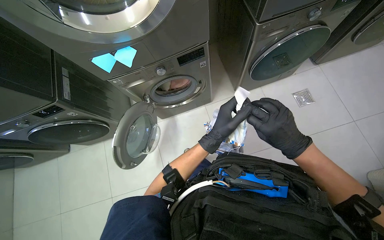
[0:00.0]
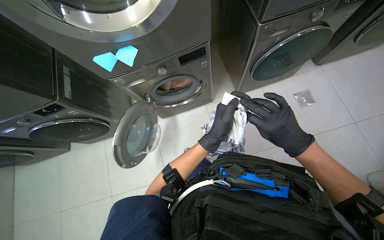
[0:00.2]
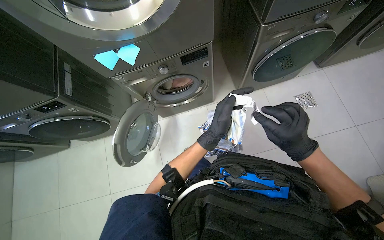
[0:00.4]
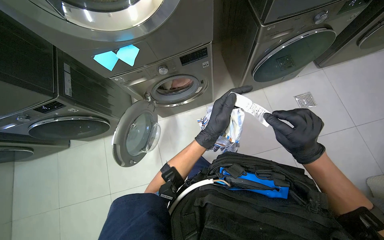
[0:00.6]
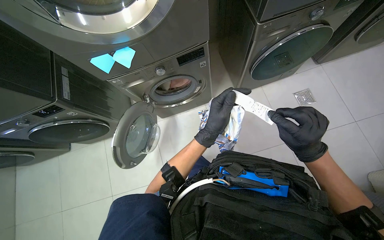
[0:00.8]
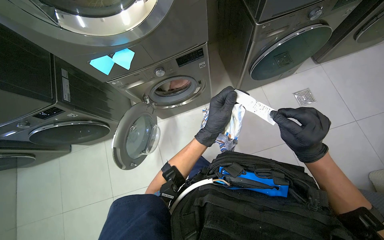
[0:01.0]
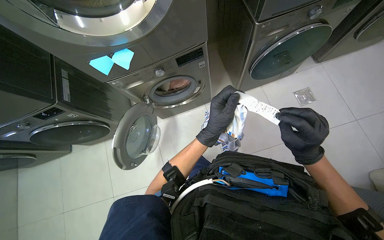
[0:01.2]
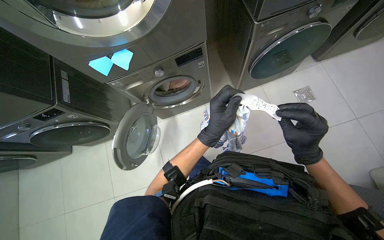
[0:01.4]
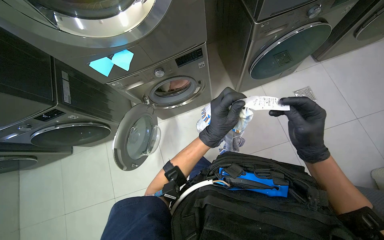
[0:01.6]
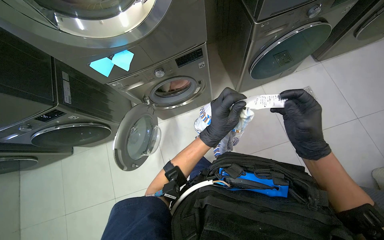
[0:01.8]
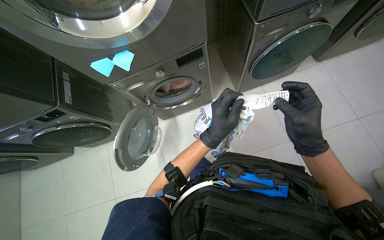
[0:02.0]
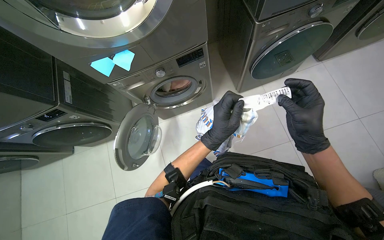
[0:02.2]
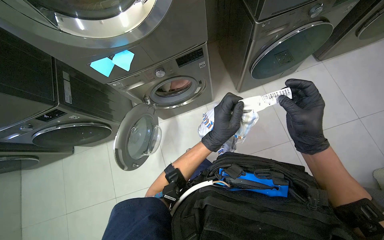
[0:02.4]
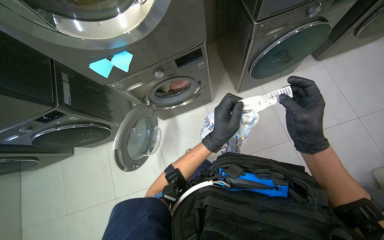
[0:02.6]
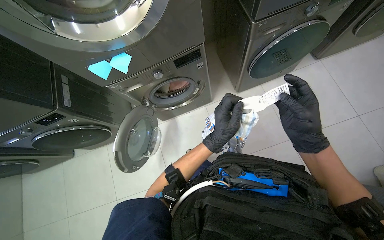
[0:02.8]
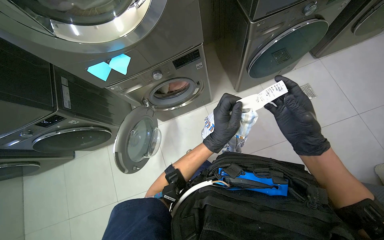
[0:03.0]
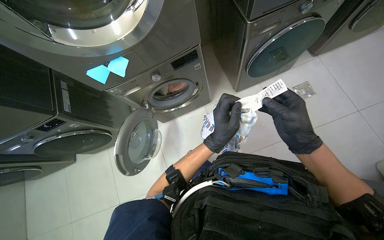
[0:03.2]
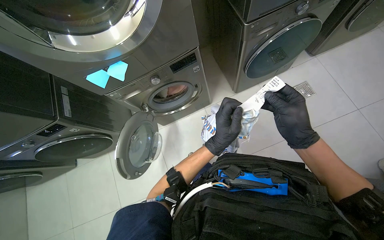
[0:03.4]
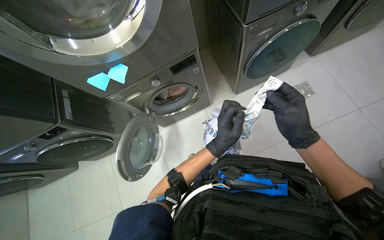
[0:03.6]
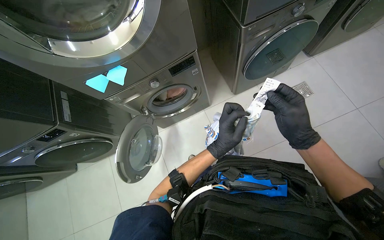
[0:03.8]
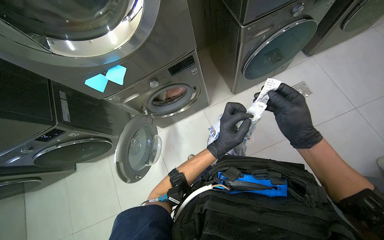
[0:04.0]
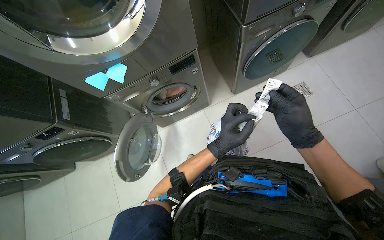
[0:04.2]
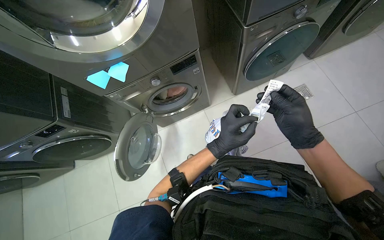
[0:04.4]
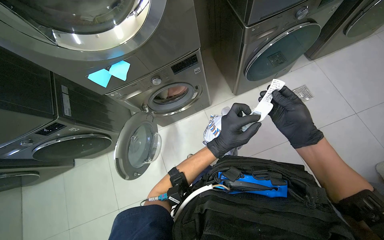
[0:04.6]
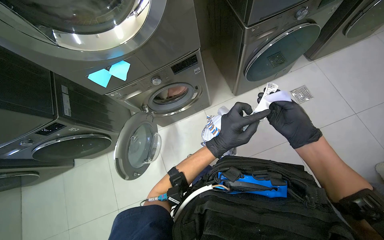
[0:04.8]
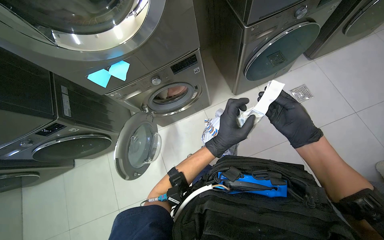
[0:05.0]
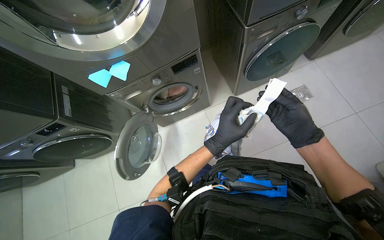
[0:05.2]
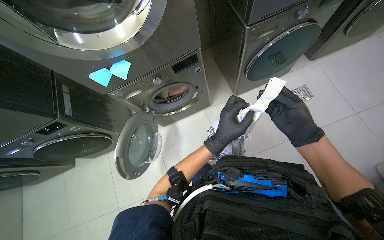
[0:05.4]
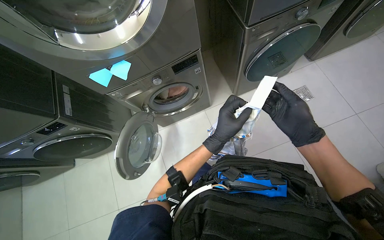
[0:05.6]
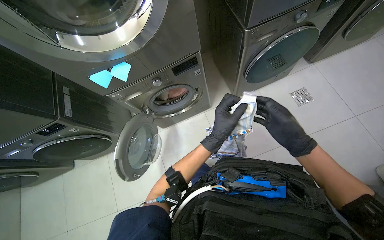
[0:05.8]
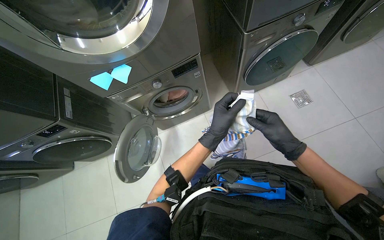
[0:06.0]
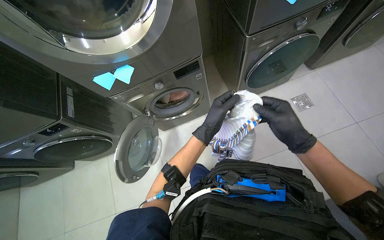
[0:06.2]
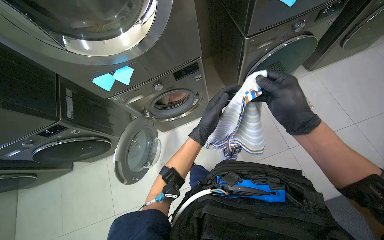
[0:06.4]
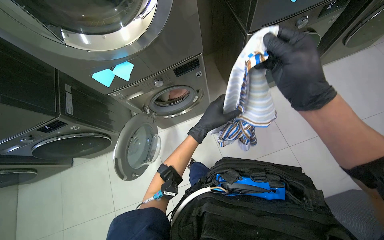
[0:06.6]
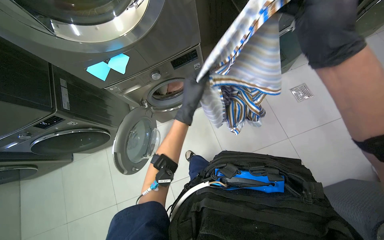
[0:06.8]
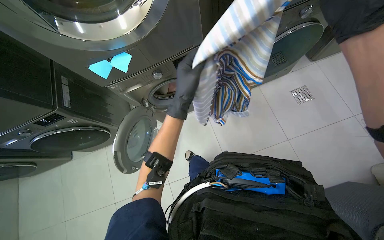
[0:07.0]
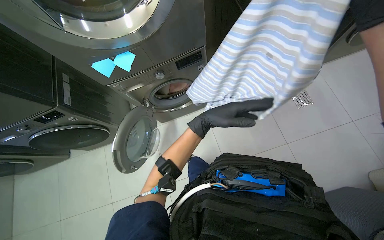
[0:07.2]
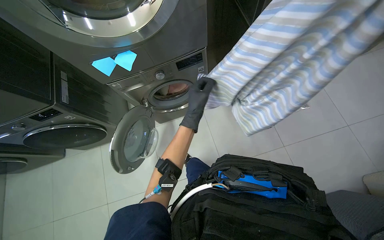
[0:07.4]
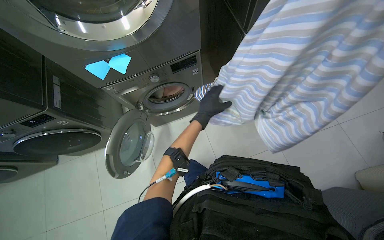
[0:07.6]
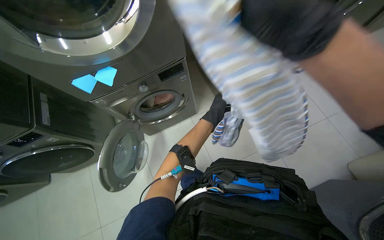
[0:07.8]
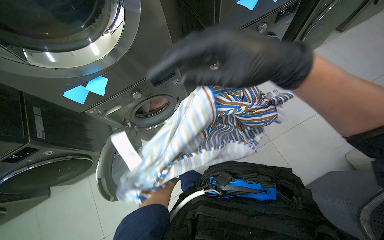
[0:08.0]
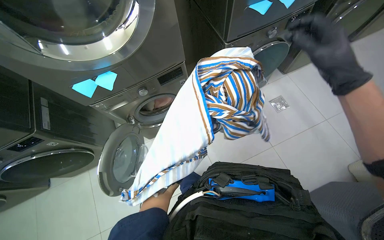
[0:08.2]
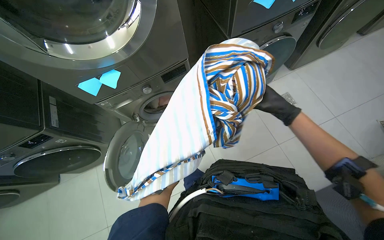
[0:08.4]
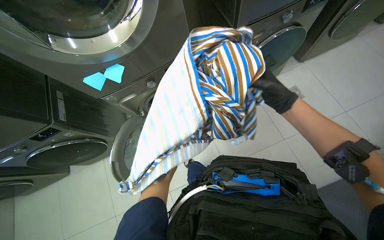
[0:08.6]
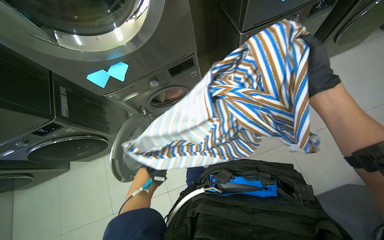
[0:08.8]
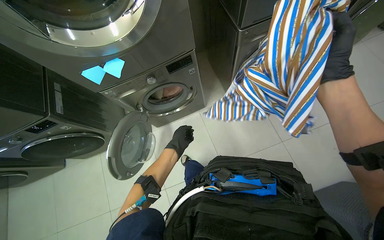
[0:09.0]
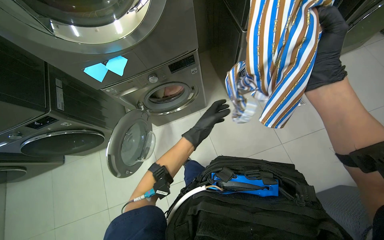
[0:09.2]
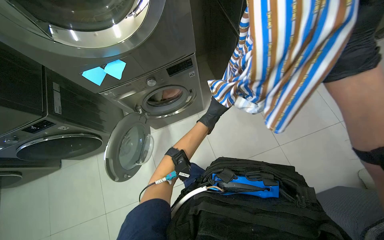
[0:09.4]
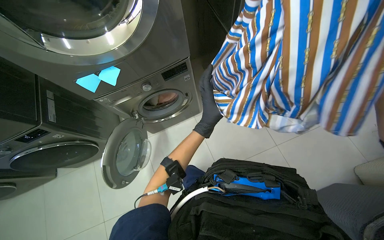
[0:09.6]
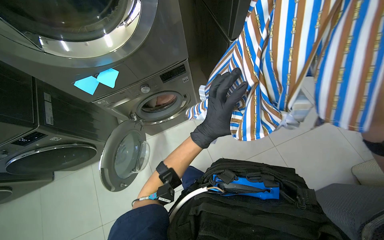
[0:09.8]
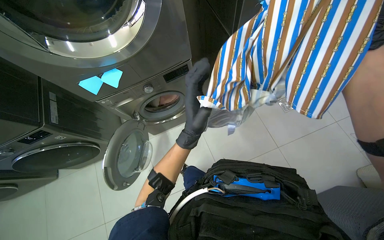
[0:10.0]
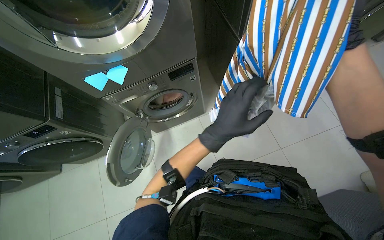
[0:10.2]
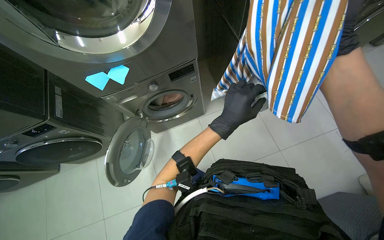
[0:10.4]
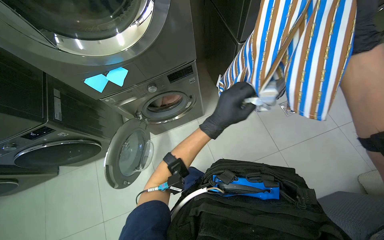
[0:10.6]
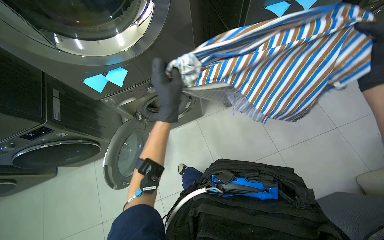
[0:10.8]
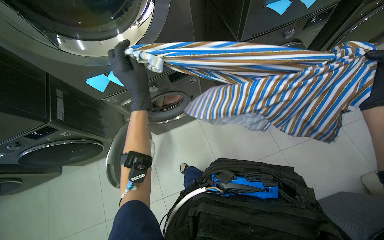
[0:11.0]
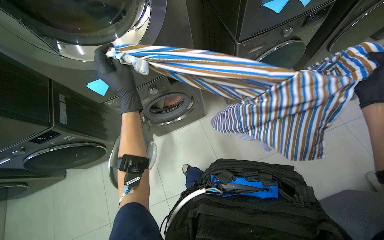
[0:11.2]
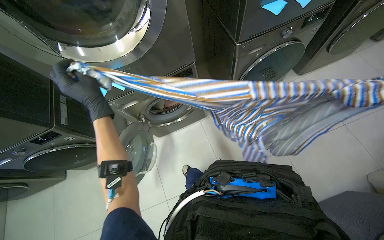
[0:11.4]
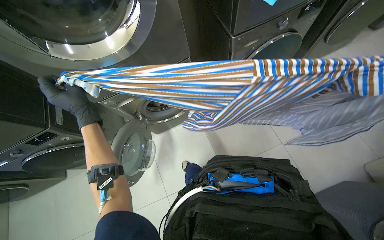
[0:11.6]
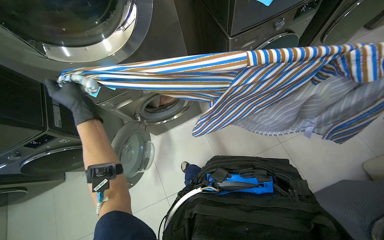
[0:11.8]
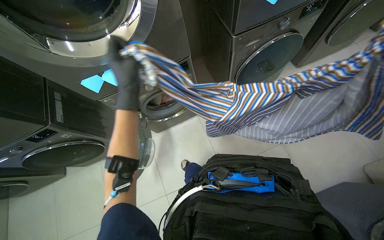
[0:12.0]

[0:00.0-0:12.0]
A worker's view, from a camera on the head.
Job: managing laundry.
The whole recording: Loading and preparing clothes for washing. The worker loads clothes into the washing machine, then inspects and folds a shirt.
0:00.0 to 0:04.4: The hands stay close to where they were, moving slightly.
0:04.4 to 0:06.0: The right hand travels farther from the camera by roughly 10 cm.

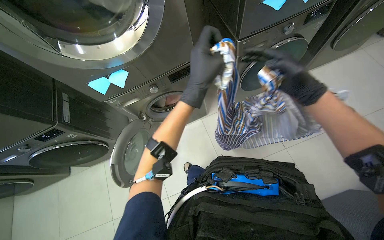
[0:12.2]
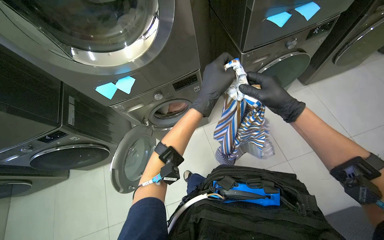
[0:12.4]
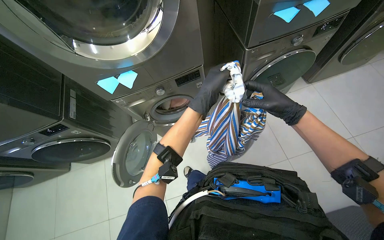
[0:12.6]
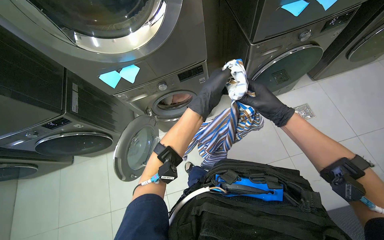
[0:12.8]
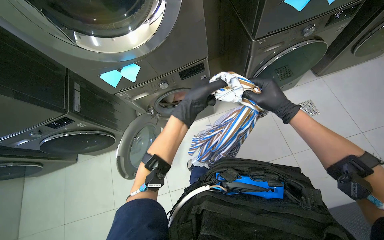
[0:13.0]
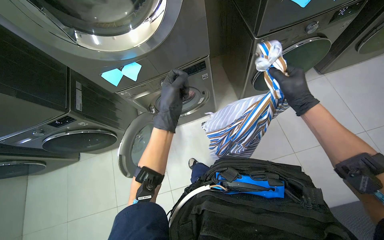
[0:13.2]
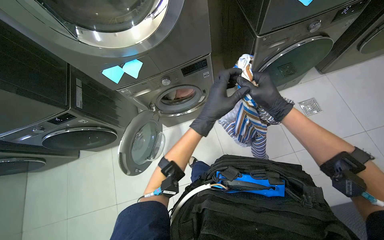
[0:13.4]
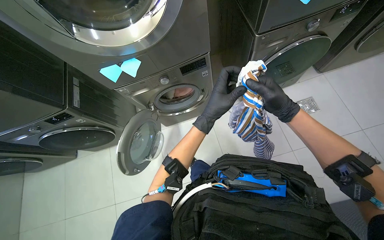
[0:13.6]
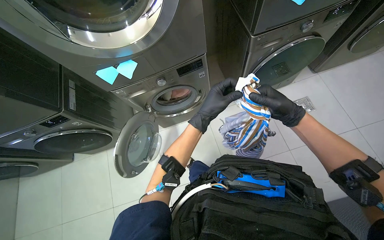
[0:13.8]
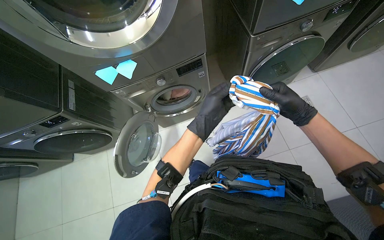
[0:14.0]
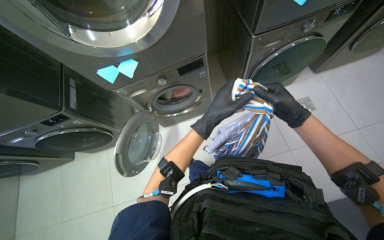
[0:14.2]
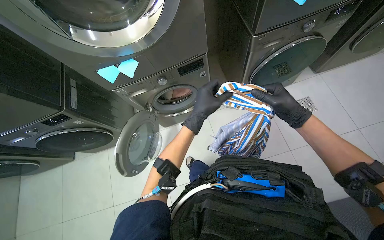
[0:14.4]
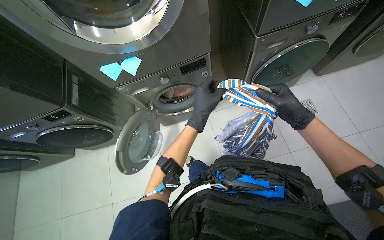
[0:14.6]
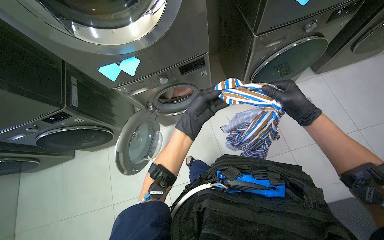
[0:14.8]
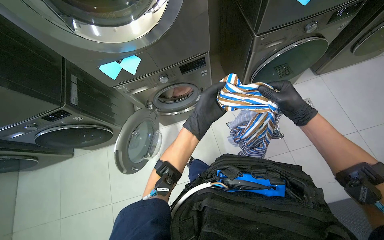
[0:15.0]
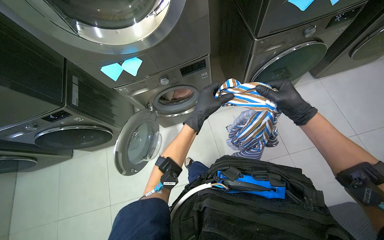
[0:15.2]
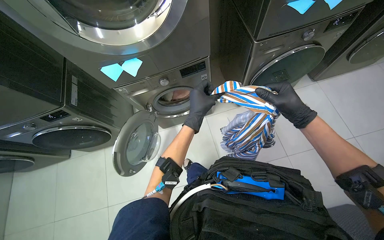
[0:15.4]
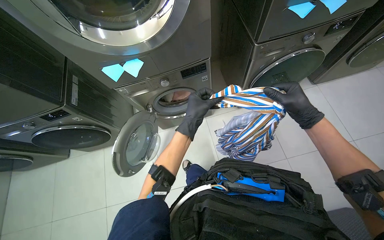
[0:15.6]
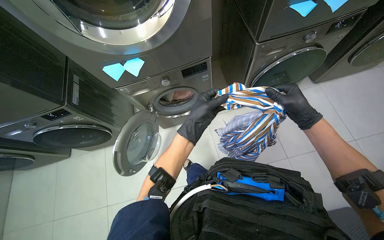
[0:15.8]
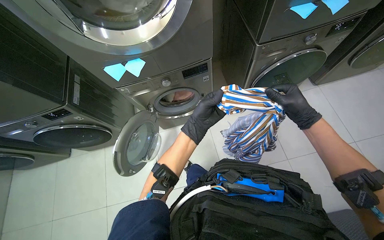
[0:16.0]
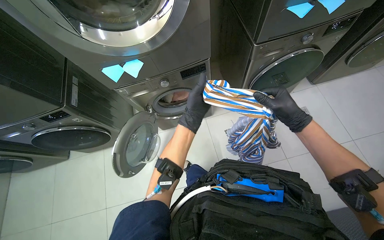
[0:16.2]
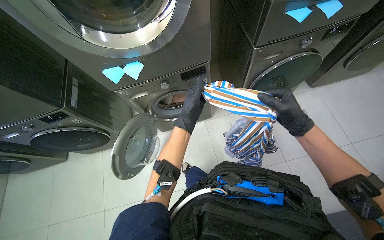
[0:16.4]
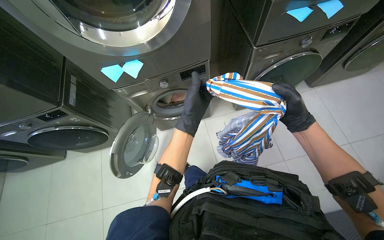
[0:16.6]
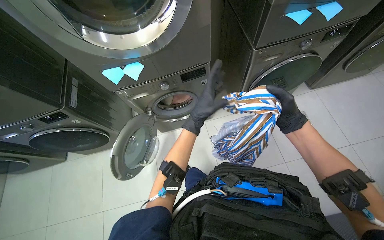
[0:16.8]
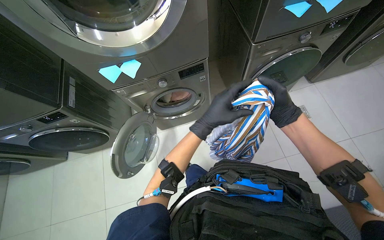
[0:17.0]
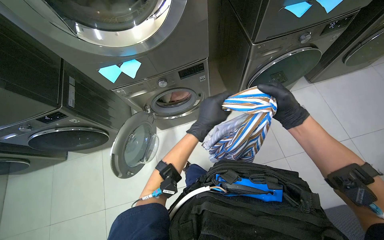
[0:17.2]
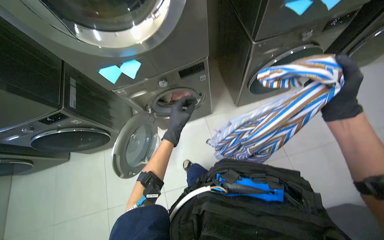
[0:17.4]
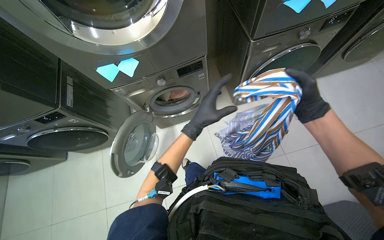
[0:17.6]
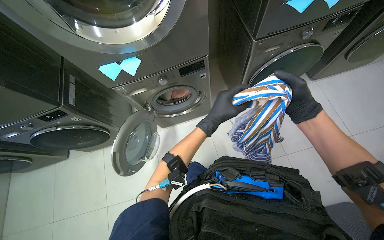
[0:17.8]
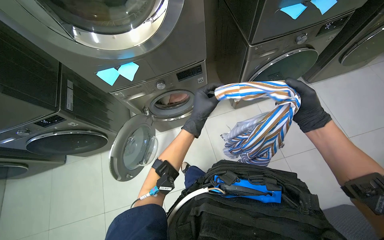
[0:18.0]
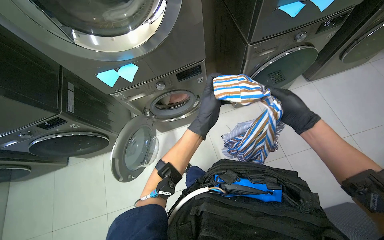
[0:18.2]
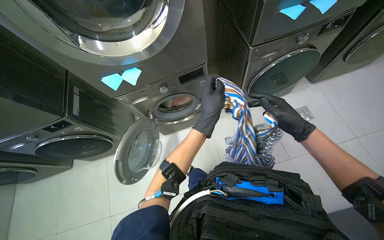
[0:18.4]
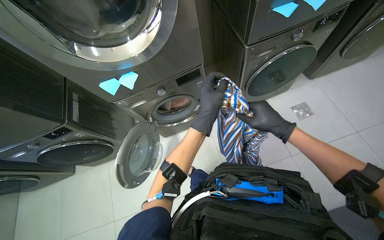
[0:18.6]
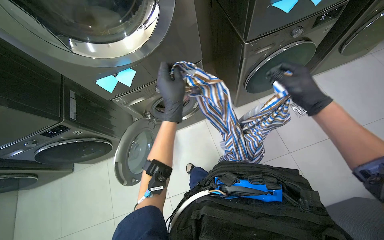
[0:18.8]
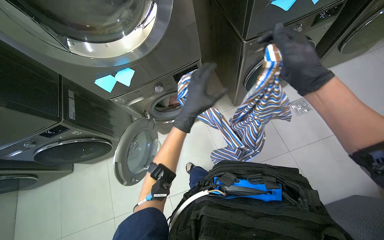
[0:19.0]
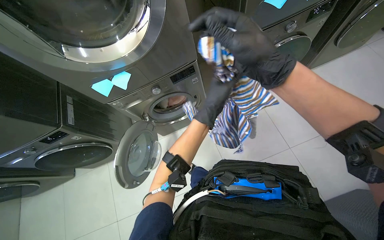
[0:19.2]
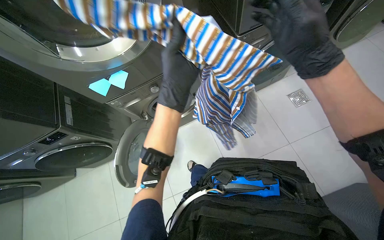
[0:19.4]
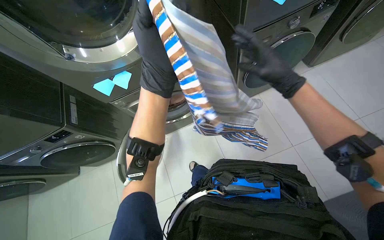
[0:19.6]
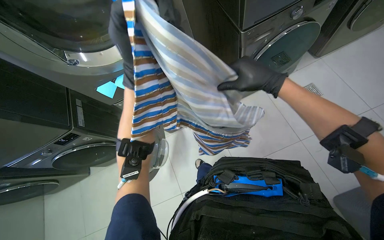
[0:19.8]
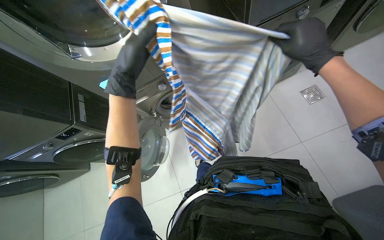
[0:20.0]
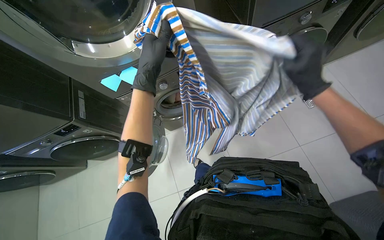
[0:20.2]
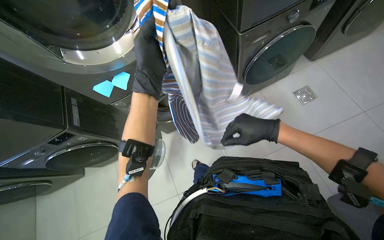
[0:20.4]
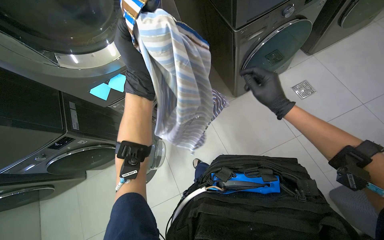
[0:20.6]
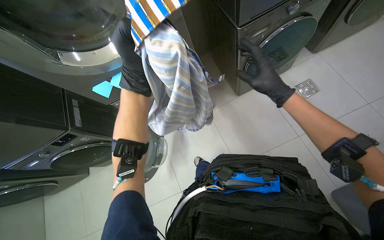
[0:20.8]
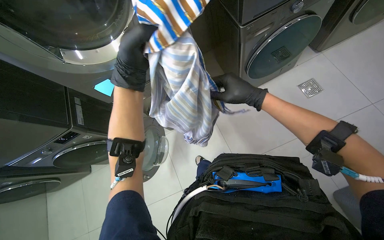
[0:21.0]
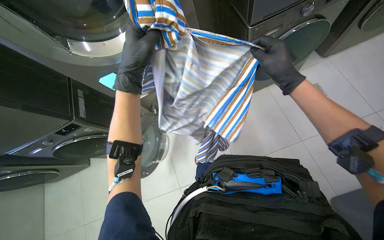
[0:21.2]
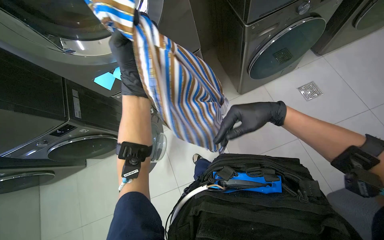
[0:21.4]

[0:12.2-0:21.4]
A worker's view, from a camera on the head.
Job: managing laundry.
The whole recording: Loading and preparing clothes for washing. The worker loads clothes into the washing machine, then inspects and folds a shirt.
0:12.2 to 0:13.8: The right hand is displaced farther from the camera by roughly 10 cm.
0:15.2 to 0:16.8: The hands stay close to where they were, moving slightly.
0:18.4 to 0:19.8: The right hand shifts some 10 cm to the left. Meanwhile the left hand moves left and right over some 20 cm, changing direction 2 times.
0:19.8 to 0:21.4: The right hand is displaced down the picture by some 10 cm.
